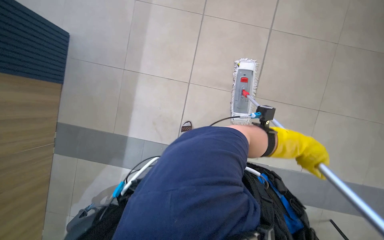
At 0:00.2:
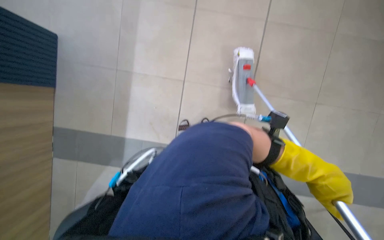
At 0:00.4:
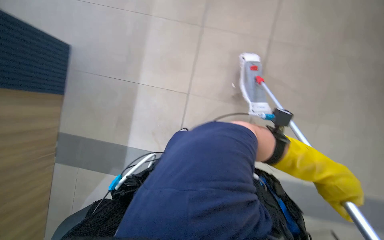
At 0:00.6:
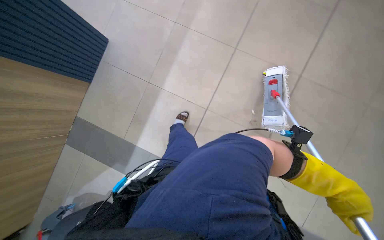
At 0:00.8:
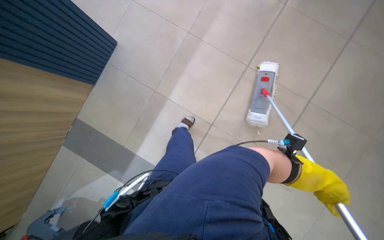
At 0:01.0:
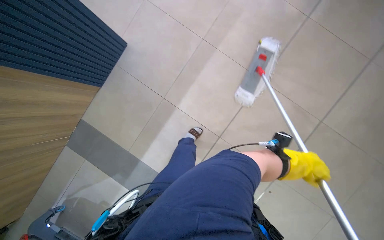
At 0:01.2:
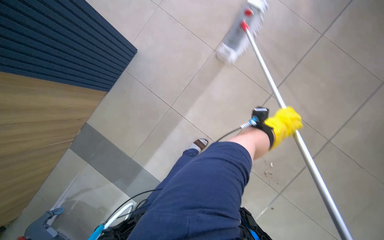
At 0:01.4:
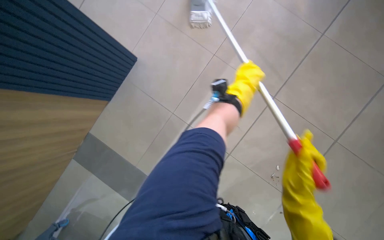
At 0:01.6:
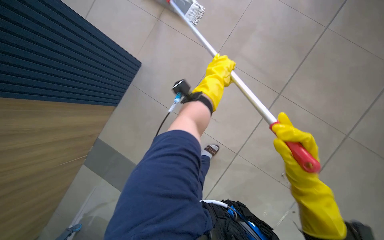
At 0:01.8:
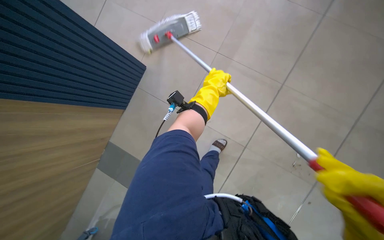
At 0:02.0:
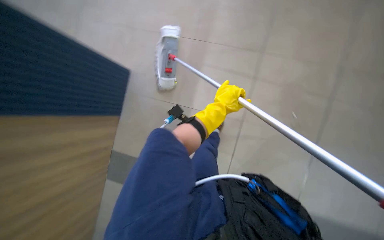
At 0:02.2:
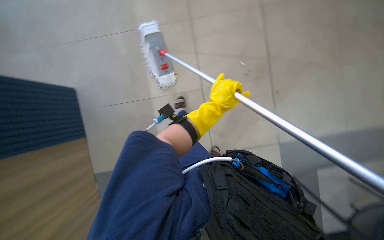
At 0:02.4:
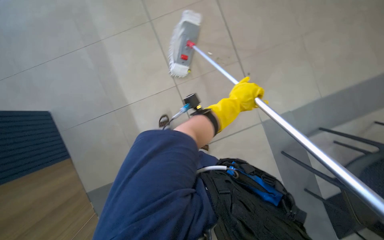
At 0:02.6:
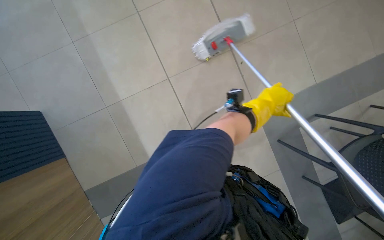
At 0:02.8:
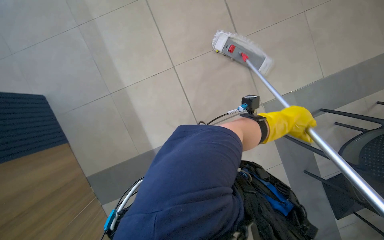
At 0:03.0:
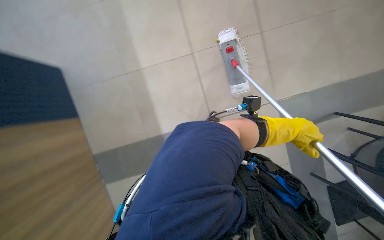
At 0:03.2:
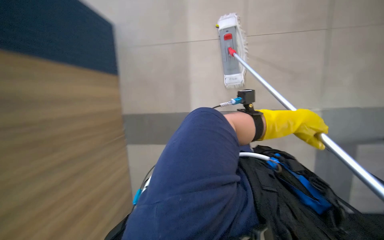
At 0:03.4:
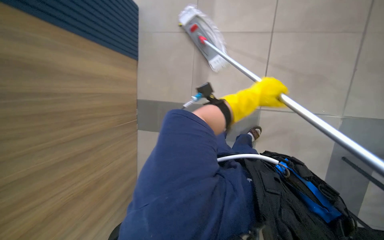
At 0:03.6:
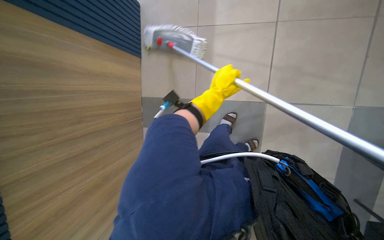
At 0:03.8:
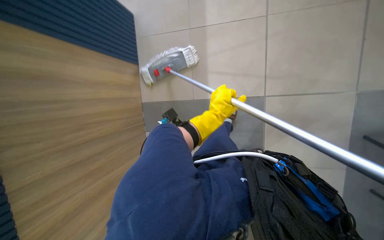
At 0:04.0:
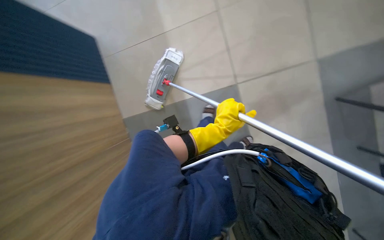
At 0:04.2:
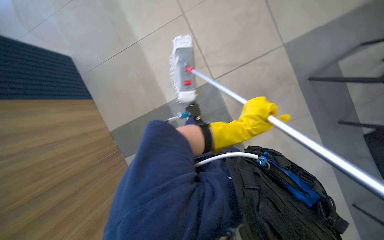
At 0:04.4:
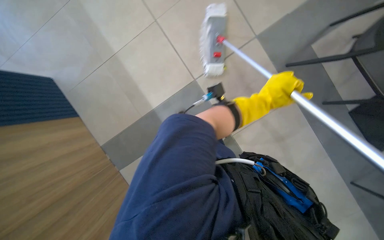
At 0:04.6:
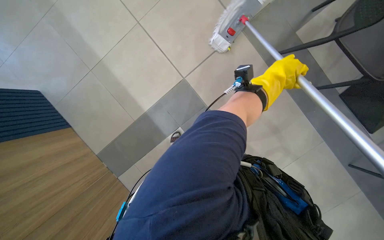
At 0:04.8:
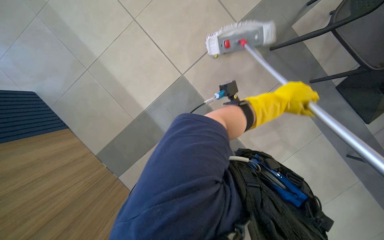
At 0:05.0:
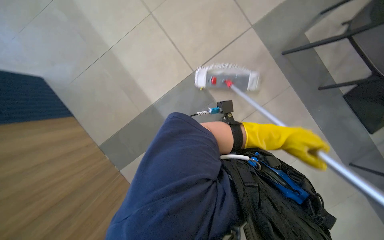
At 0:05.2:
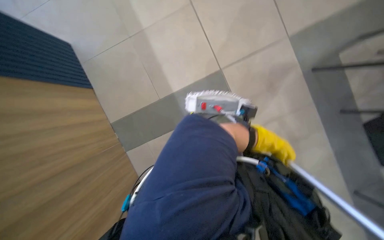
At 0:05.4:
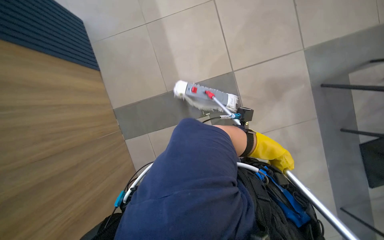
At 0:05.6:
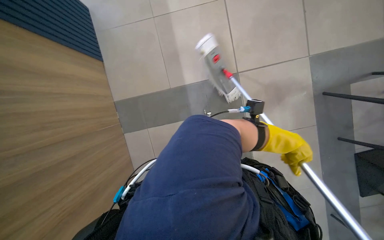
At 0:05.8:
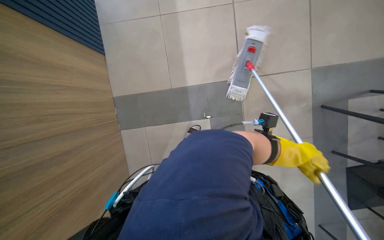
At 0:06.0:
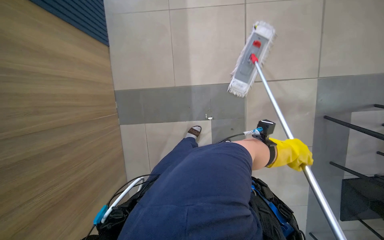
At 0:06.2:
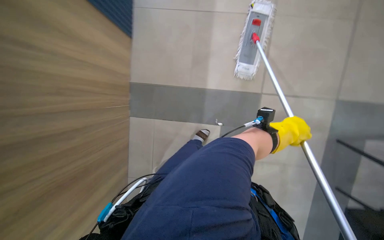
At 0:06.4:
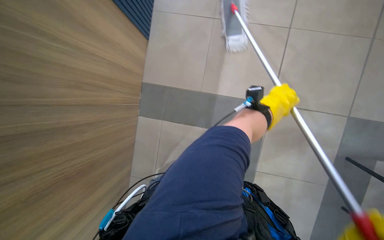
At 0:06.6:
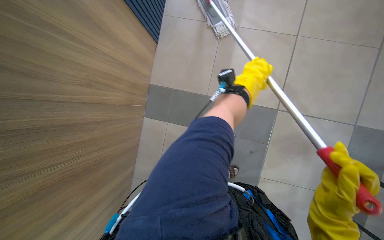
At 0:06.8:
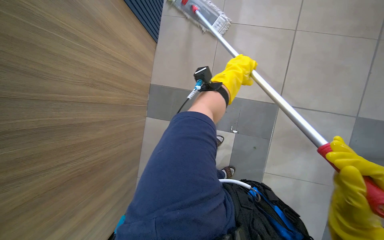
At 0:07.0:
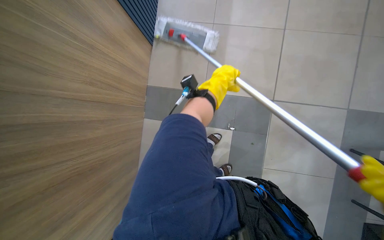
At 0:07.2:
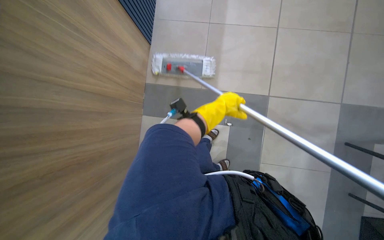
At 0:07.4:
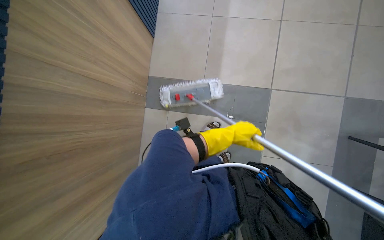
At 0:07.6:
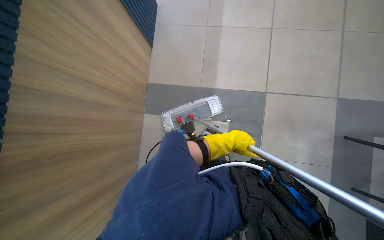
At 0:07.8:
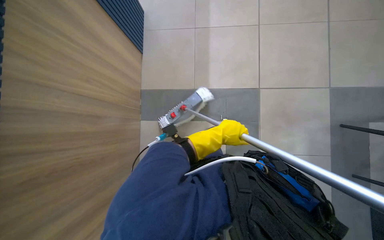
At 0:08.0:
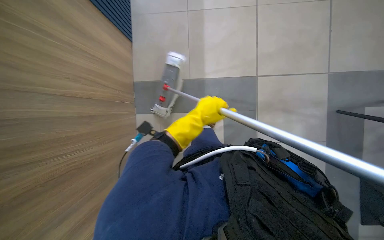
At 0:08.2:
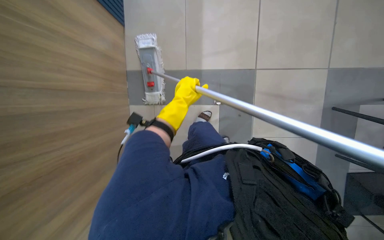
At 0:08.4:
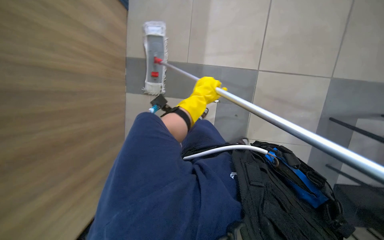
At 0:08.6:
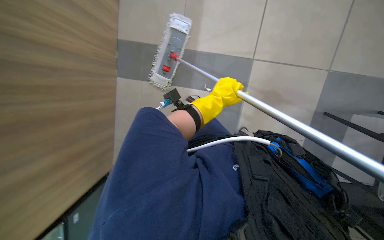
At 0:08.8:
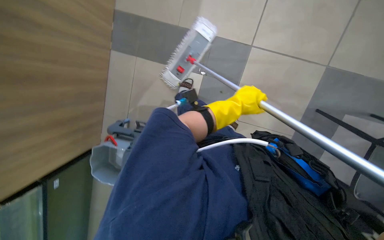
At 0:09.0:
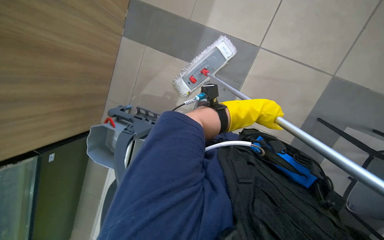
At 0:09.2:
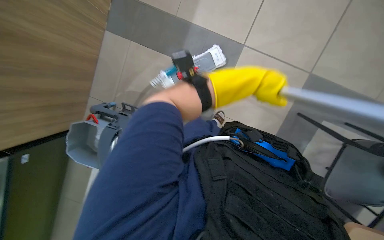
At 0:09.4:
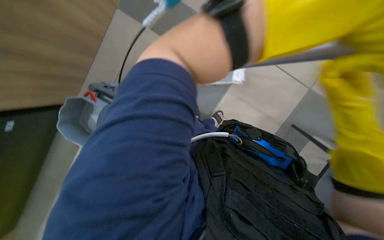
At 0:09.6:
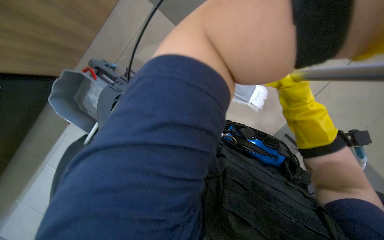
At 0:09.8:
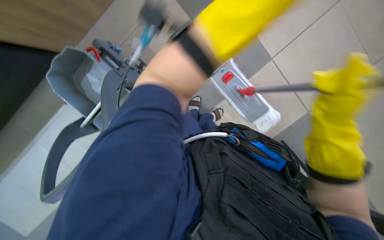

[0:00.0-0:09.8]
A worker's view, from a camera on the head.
Job: mopping floor.
The whole recording: Mopping cafeteria floor. The worker mops the cafeteria floor, moving chairs to clear the area.
0:05.6 to 0:07.0: The left hand moves to the left and up the picture, approximately 50 cm.
0:07.0 to 0:08.4: The left hand travels down the picture and back again, some 20 cm each way.

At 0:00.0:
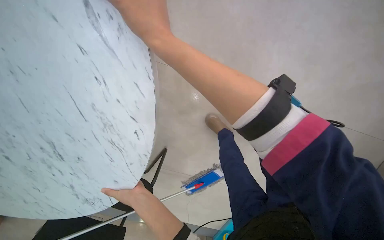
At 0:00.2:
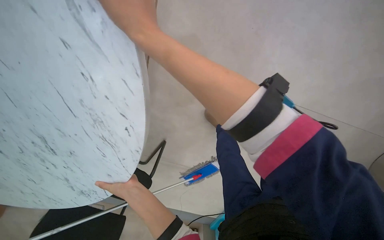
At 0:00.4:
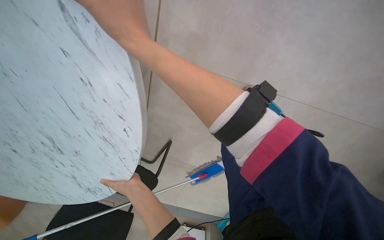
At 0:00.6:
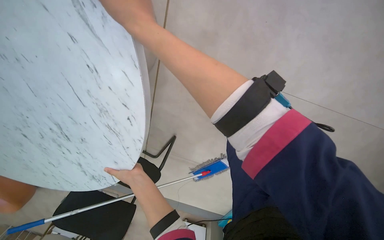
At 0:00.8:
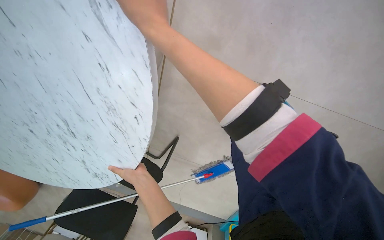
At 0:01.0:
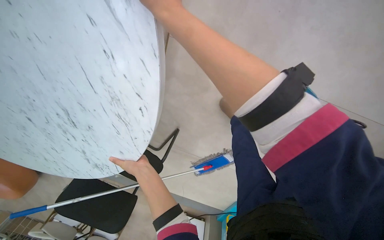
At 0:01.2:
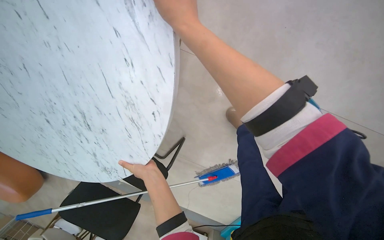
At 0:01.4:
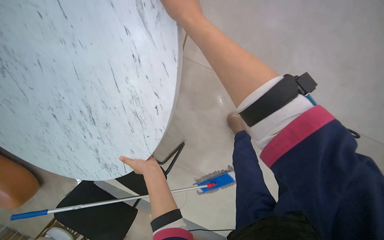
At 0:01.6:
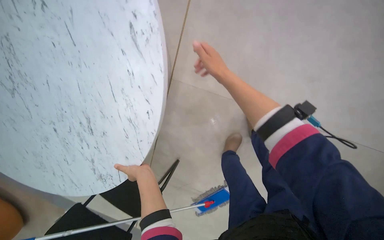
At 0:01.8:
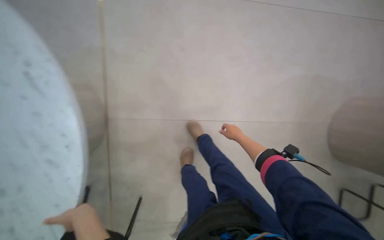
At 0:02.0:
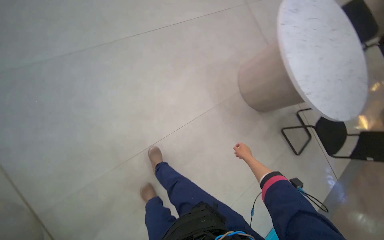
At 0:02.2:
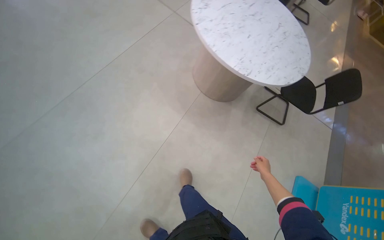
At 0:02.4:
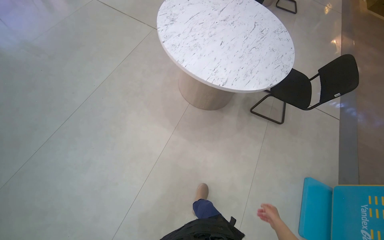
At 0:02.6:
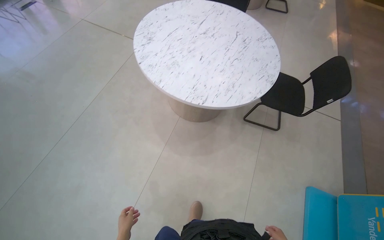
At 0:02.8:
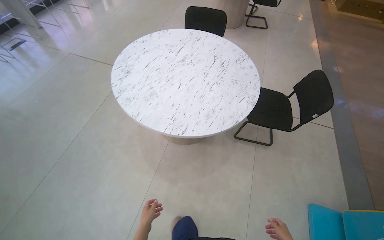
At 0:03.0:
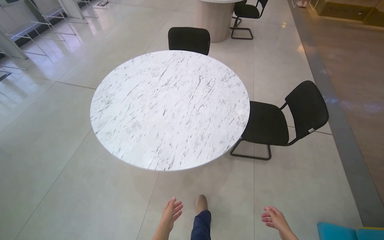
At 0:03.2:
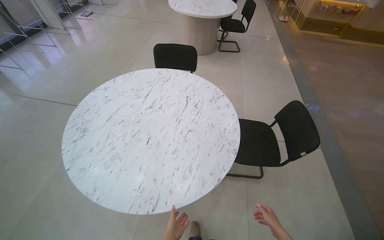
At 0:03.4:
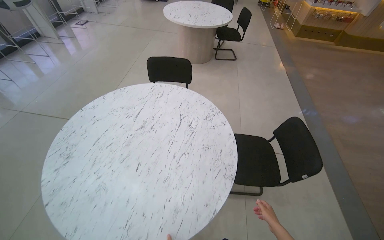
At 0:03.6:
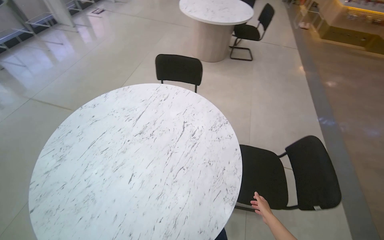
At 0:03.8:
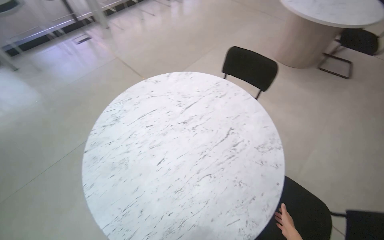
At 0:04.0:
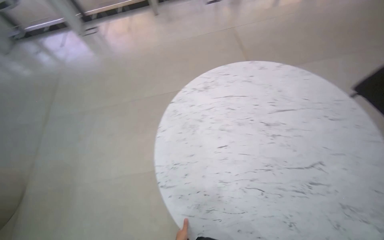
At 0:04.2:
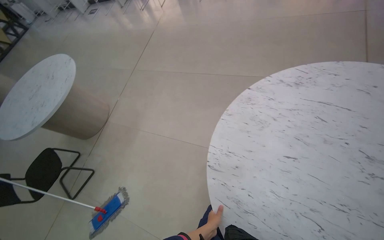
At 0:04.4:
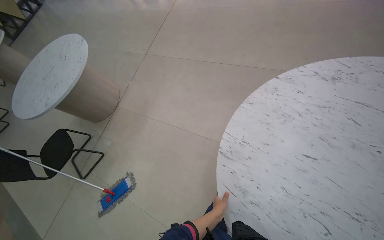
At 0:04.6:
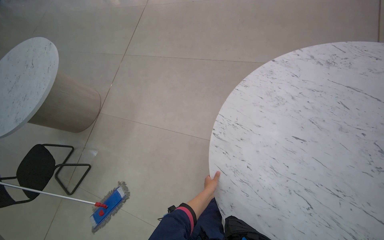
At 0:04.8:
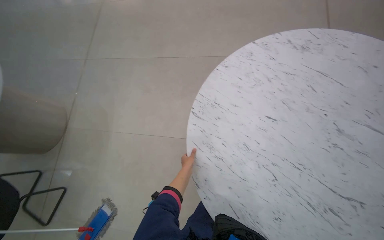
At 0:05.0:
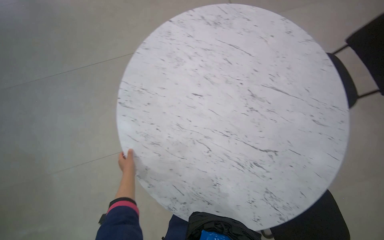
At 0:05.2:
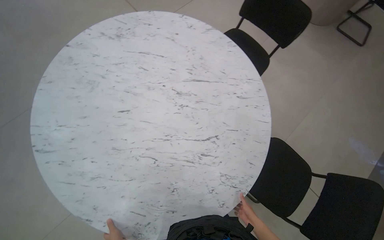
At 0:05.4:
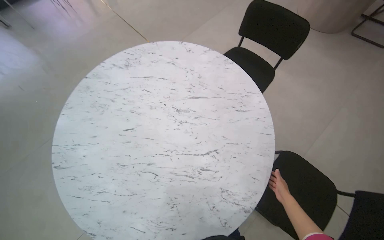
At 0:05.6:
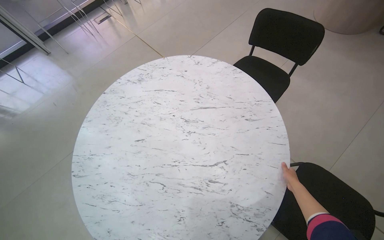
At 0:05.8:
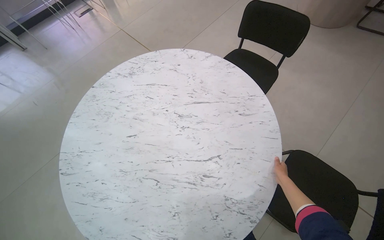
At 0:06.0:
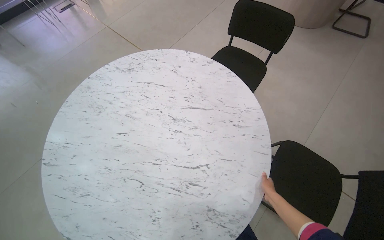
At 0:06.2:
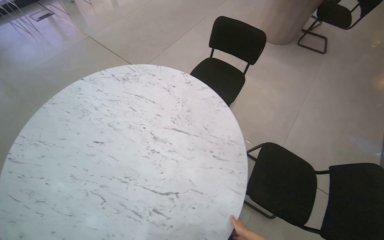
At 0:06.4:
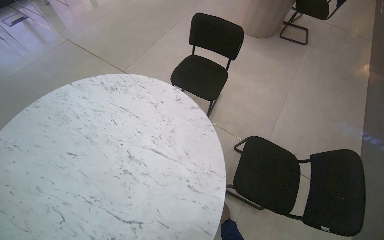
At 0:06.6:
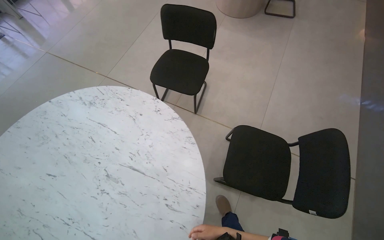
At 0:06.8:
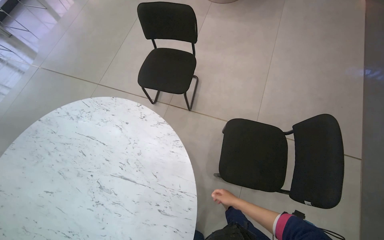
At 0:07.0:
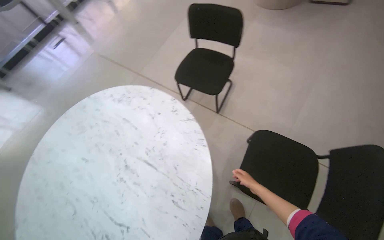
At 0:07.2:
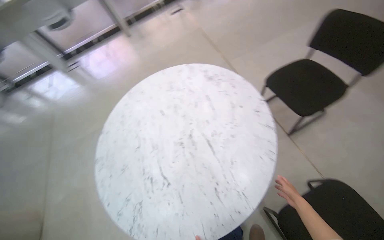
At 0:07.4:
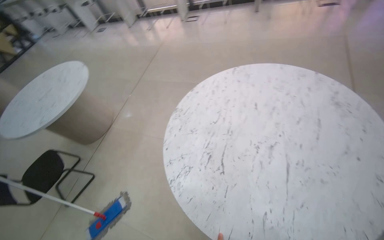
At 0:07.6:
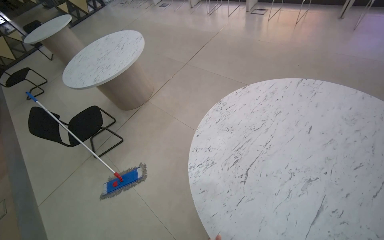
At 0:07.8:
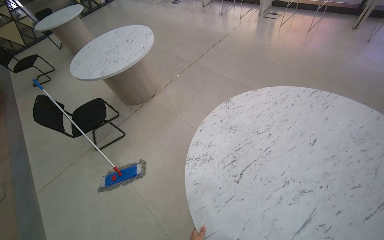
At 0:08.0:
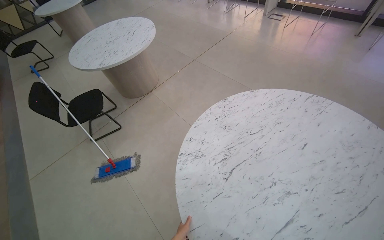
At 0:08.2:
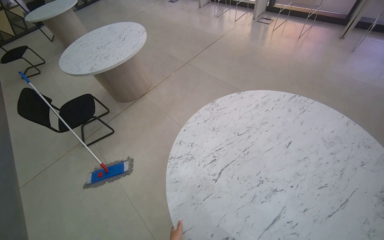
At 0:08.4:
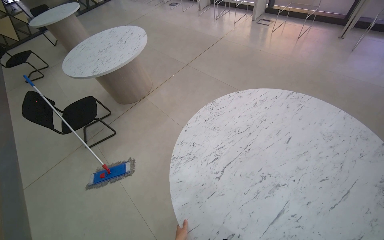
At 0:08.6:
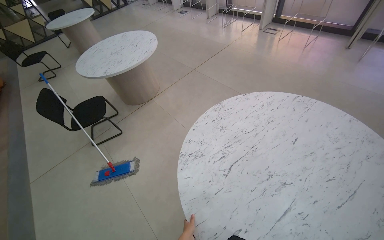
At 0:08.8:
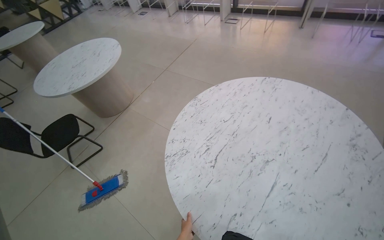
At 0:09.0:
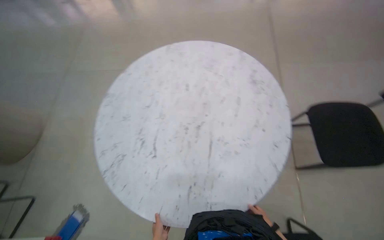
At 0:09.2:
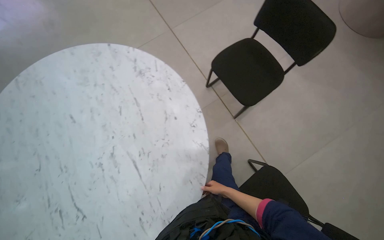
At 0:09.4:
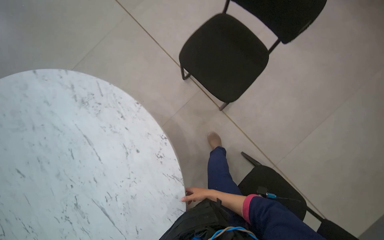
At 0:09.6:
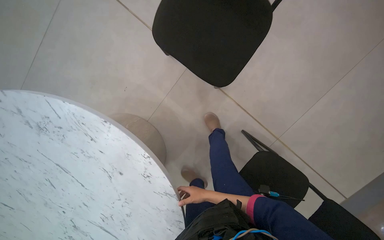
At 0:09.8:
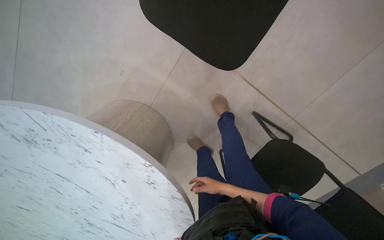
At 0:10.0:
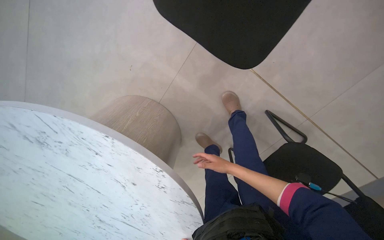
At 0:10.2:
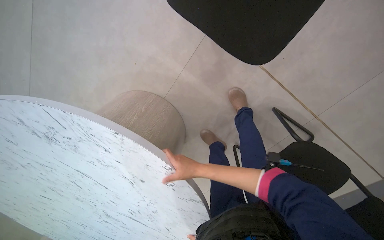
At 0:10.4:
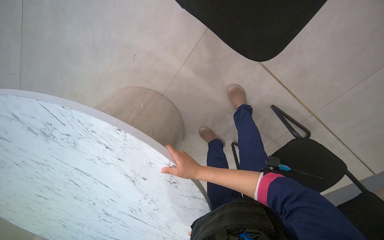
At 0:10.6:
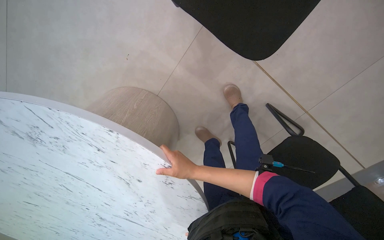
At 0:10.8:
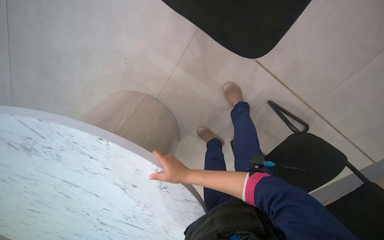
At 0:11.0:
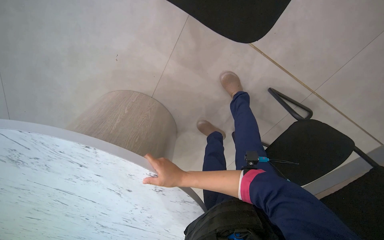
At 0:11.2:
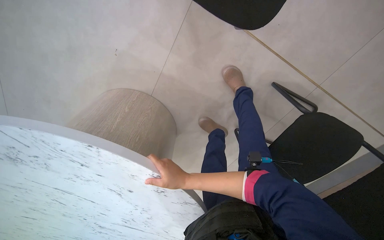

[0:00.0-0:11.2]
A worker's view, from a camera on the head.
Job: organizing items.
The whole recording: Rearranging lounge furniture. The worker moves tables and chairs in the lounge area.
0:01.6 to 0:03.2: The head travels approximately 1.5 m. The head rotates approximately 75 degrees to the right. The view tips upward by approximately 25 degrees.
0:03.2 to 0:04.8: The head turns to the left by approximately 90 degrees. The camera pitches downward, by some 25 degrees.
0:04.8 to 0:06.4: The camera travels some 80 cm. The wearer's head swings approximately 20 degrees to the right.
0:06.4 to 0:08.0: The wearer's head swings some 110 degrees to the left. The view tips downward by roughly 20 degrees.
0:08.0 to 0:09.6: The camera travels approximately 1 m. The wearer looks approximately 100 degrees further to the right. The wearer looks about 35 degrees further downward.
0:09.6 to 0:11.2: The wearer looks about 20 degrees further downward. The right hand travels to the left and up the picture by approximately 20 cm.
